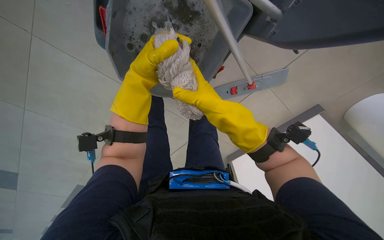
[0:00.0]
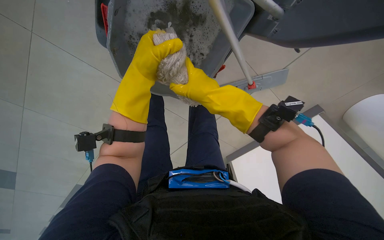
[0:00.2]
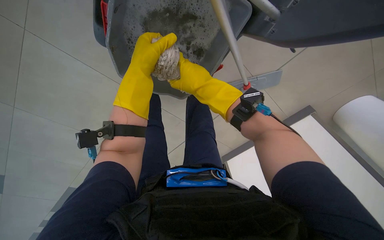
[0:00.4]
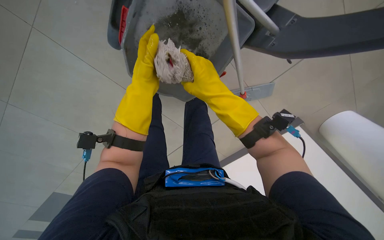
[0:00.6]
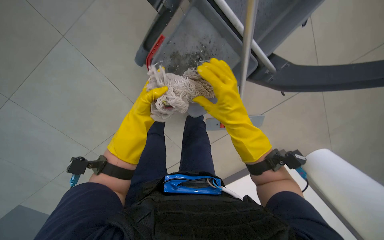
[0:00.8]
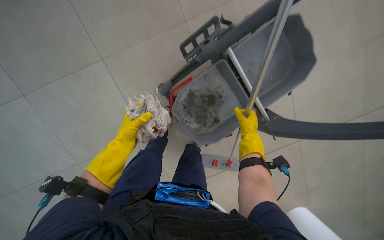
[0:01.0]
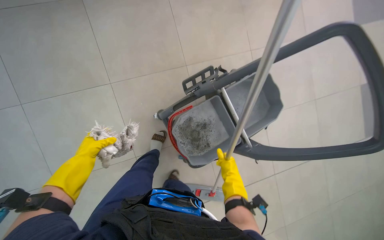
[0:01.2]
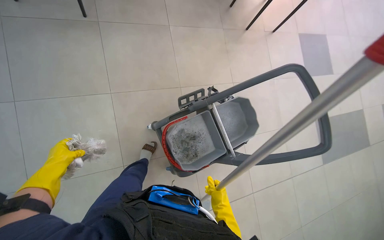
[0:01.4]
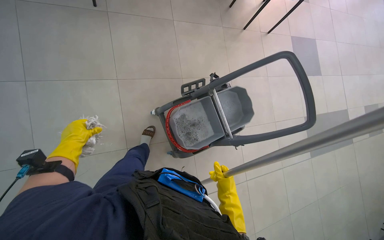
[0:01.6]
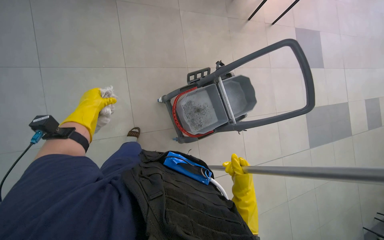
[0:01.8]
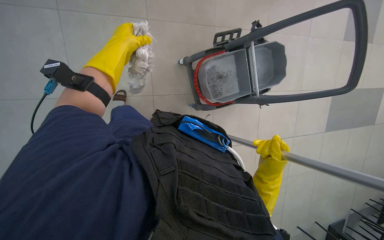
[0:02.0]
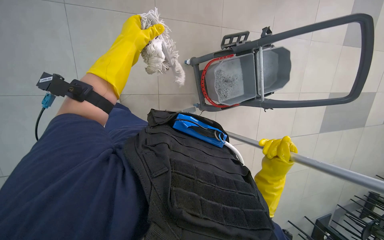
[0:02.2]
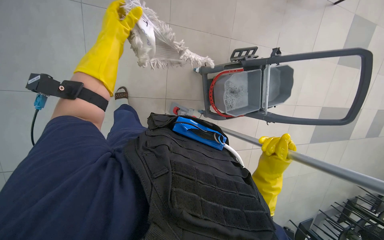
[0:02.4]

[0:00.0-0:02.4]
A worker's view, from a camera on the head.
Job: preparing cleaning supplies.
The whole recording: Cleaning mop head. The worker removes and wrings out the mop head in a cleaning bucket.
0:00.0 to 0:01.2: The wearer looks roughly 20 degrees further upward. The left hand goes approximately 35 cm to the left and down the picture, while the right hand moves down the picture and to the right, about 20 cm.
0:01.2 to 0:02.4: The wearer moves approximately 50 cm.

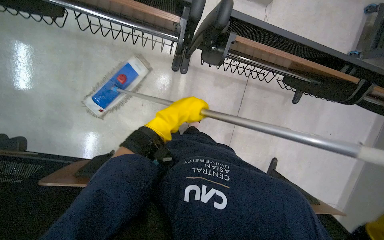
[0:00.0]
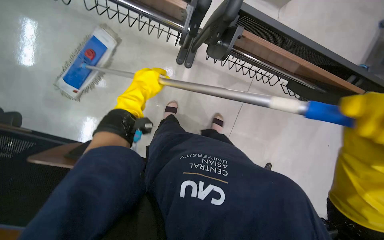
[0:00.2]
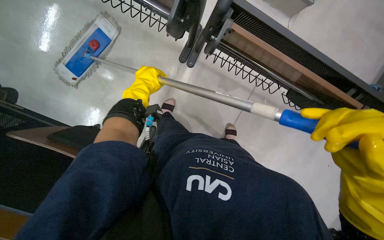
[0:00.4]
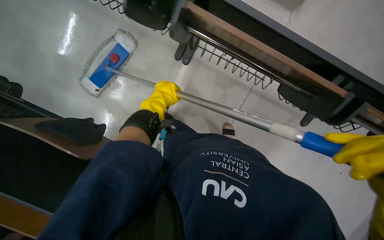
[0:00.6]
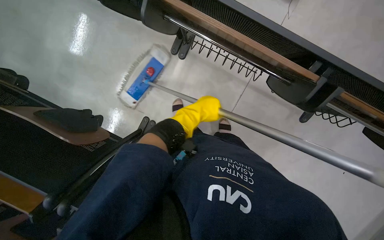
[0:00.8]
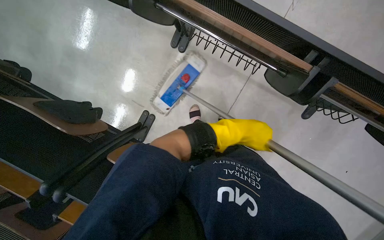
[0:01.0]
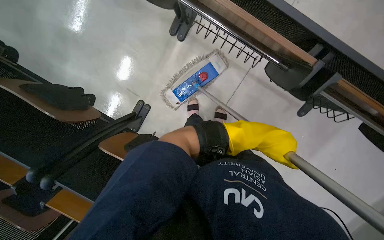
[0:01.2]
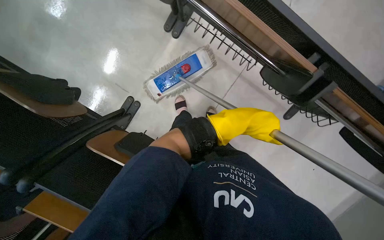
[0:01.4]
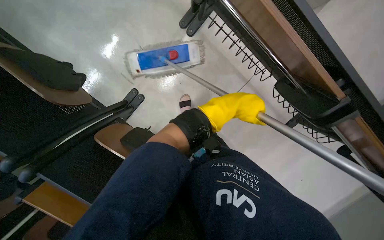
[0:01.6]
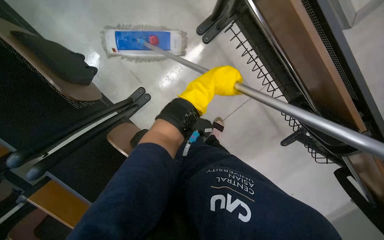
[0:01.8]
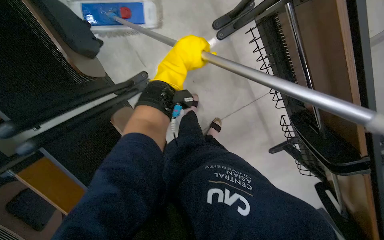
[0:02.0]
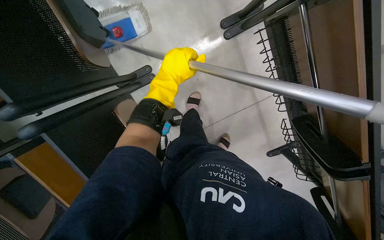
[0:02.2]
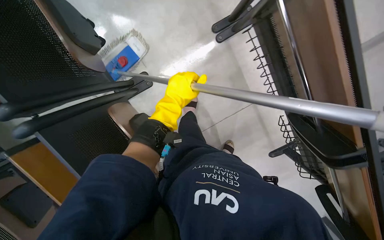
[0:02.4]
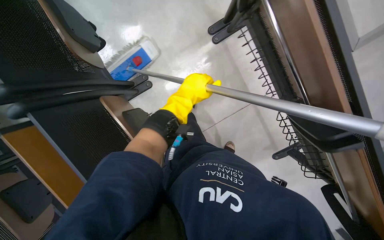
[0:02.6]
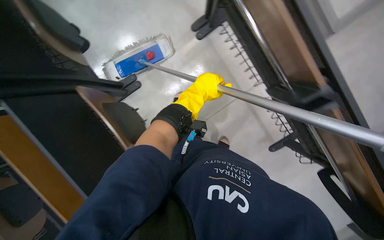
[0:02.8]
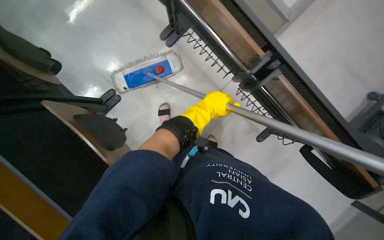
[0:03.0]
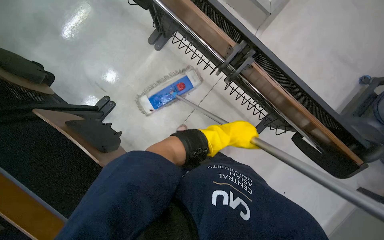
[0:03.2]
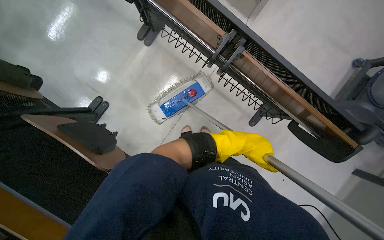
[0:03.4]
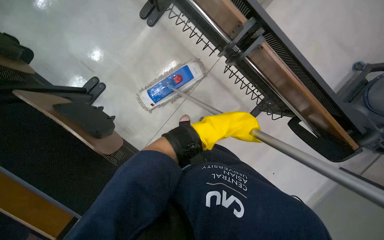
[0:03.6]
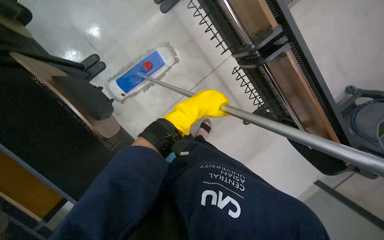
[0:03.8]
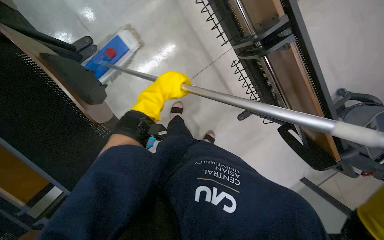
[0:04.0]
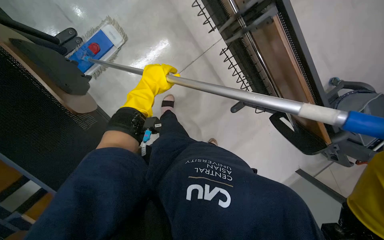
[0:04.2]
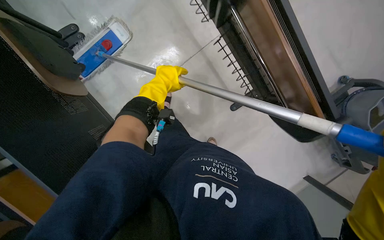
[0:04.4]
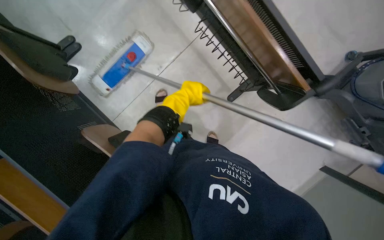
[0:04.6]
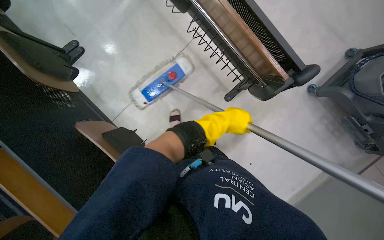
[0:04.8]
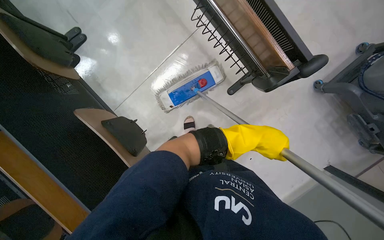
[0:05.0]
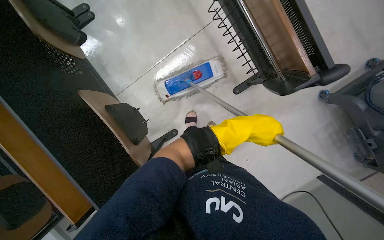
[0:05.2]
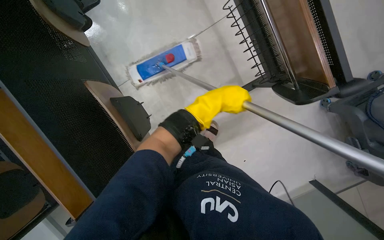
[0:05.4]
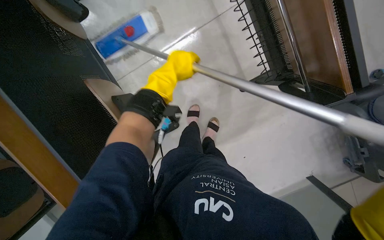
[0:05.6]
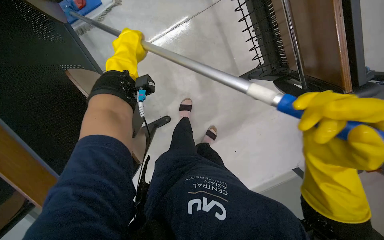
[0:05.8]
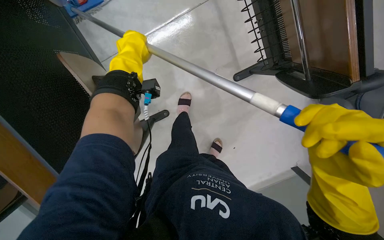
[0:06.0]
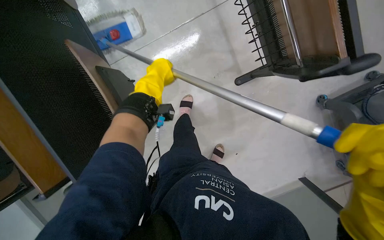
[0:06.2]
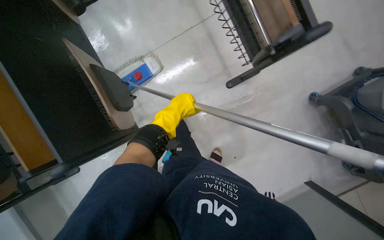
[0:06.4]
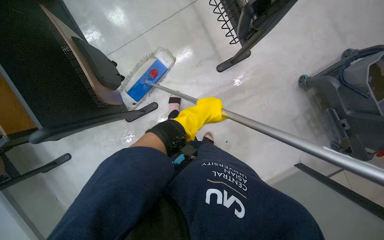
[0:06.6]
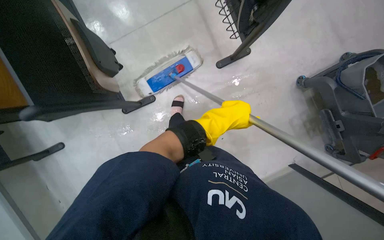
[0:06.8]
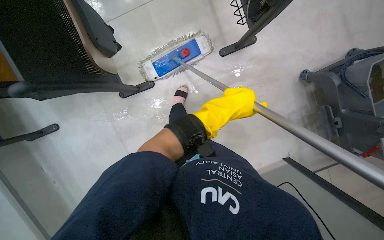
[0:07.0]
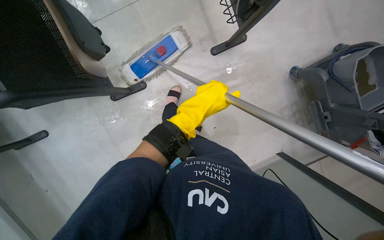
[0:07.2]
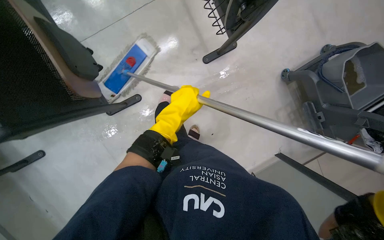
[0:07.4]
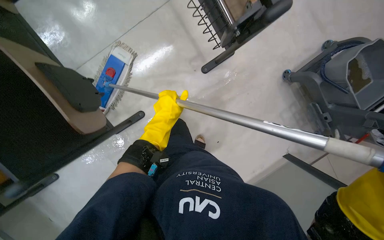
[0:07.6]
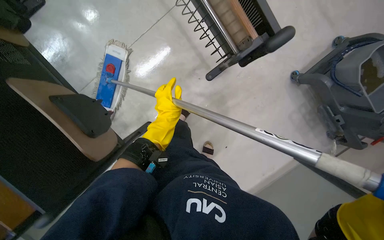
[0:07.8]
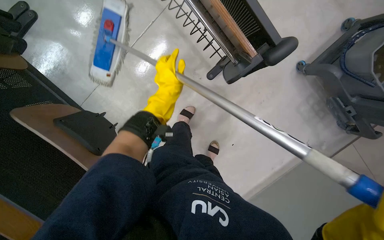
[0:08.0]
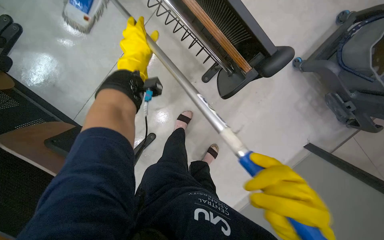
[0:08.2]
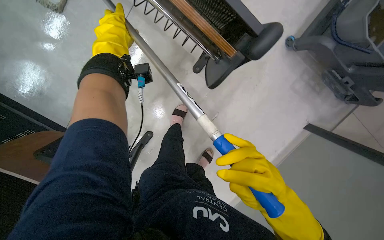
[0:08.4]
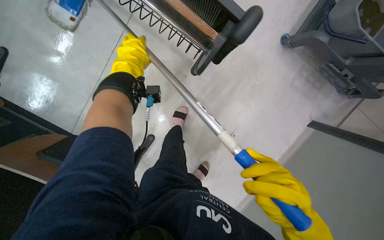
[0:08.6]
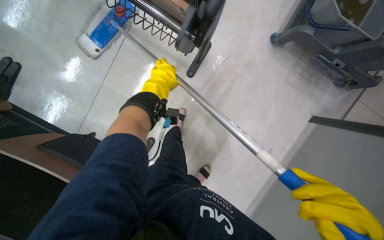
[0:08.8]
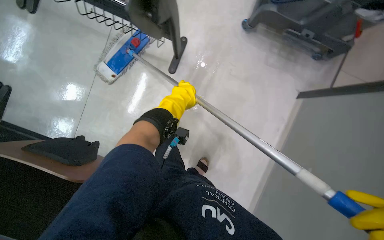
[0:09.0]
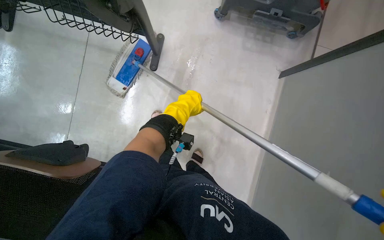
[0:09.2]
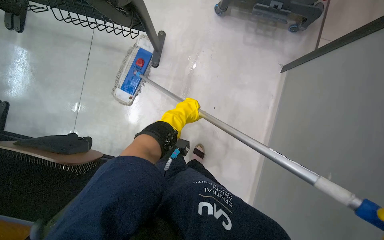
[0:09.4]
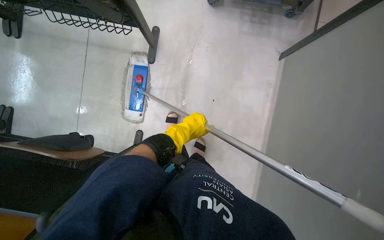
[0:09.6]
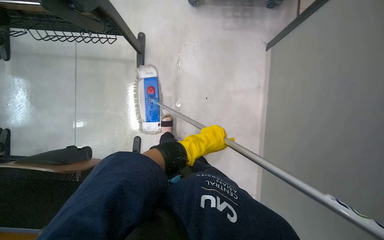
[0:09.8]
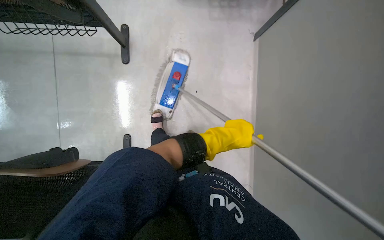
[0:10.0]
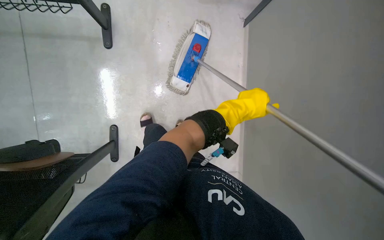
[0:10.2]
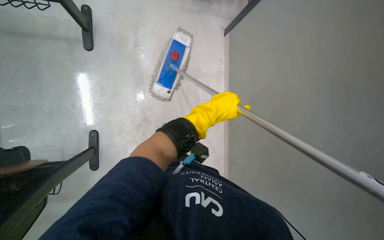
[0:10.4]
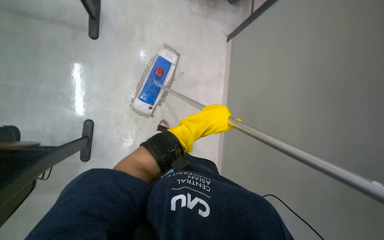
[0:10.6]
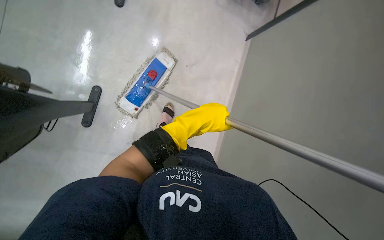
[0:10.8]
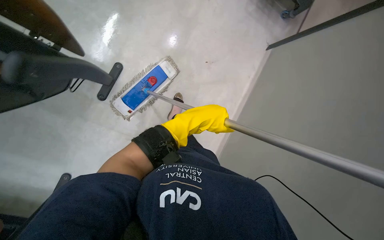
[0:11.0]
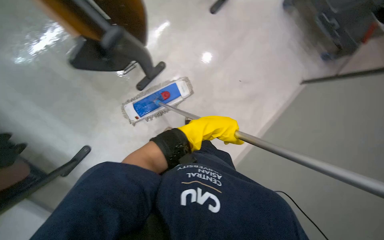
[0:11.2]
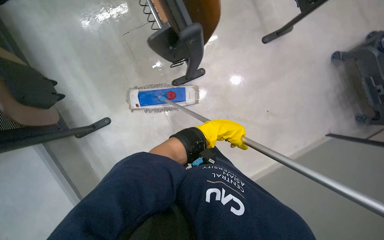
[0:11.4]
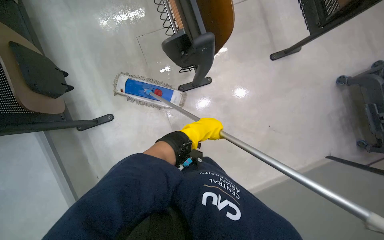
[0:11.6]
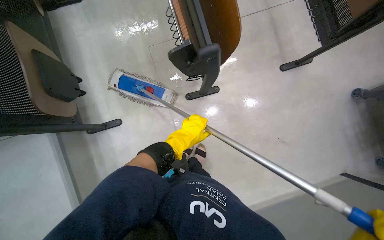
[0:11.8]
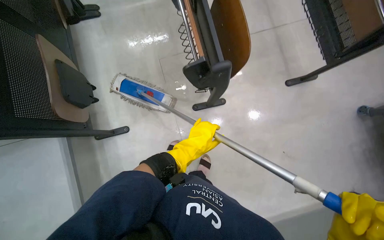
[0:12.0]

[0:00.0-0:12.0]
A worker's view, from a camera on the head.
Job: mopping floor.
The whole recording: Mopping the floor. The worker mops the floor with a long-handled mop.
0:04.4 to 0:06.0: The left hand travels to the right and back again, about 25 cm each way.
0:06.0 to 0:07.6: The left hand is displaced down the picture by some 35 cm, and goes to the right and returns, approximately 40 cm each way.
0:07.6 to 0:09.0: The scene turns about 25 degrees counterclockwise in the picture. The left hand goes up the picture and returns, about 35 cm each way.
0:09.0 to 0:10.4: The head rotates approximately 20 degrees to the right. The left hand shifts roughly 25 cm to the right.
0:10.4 to 0:12.0: The camera pitches upward, by some 25 degrees. Everything in view rotates about 35 degrees clockwise. The left hand travels to the left by approximately 10 cm.

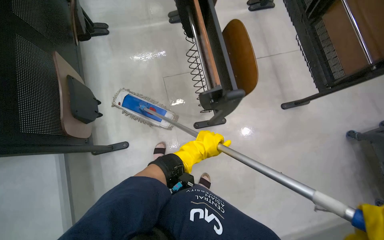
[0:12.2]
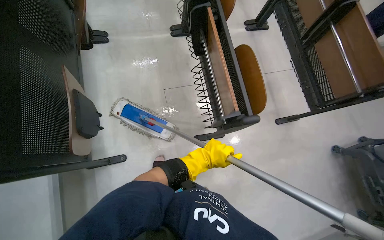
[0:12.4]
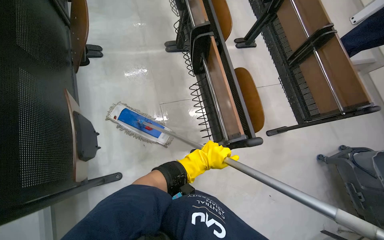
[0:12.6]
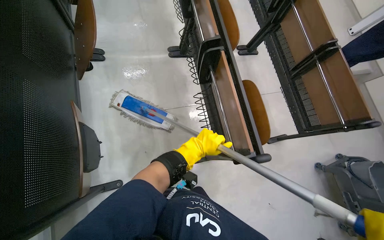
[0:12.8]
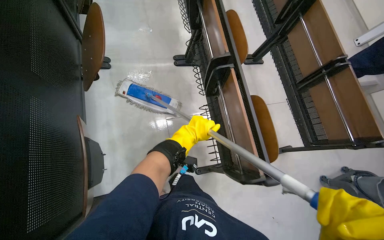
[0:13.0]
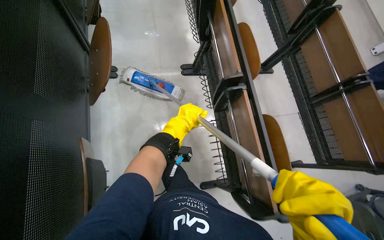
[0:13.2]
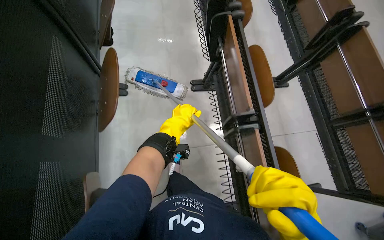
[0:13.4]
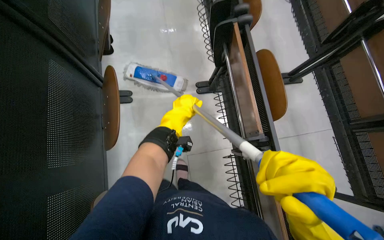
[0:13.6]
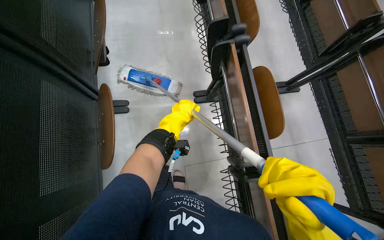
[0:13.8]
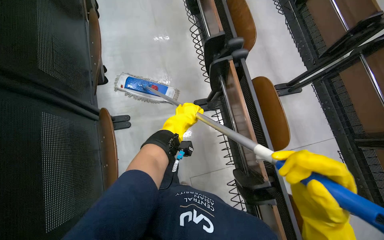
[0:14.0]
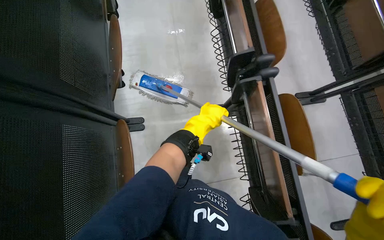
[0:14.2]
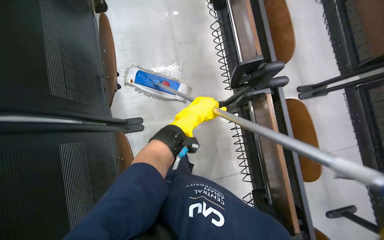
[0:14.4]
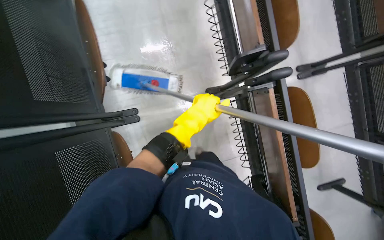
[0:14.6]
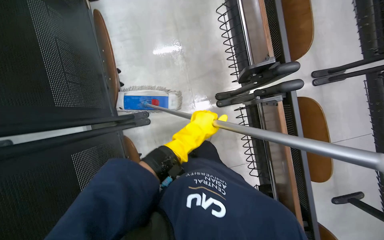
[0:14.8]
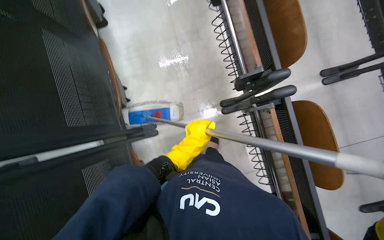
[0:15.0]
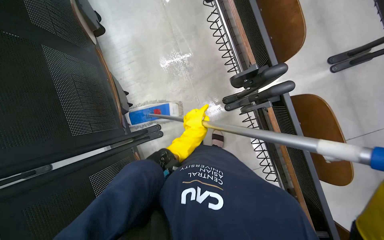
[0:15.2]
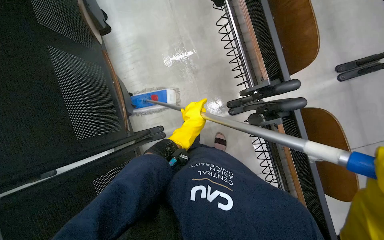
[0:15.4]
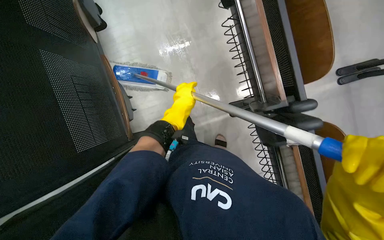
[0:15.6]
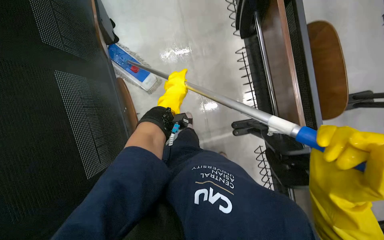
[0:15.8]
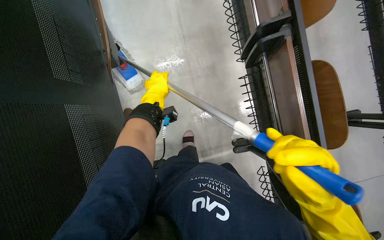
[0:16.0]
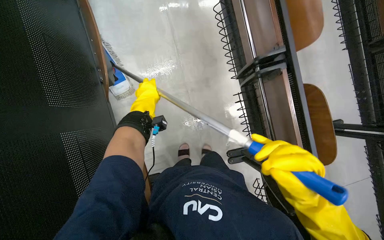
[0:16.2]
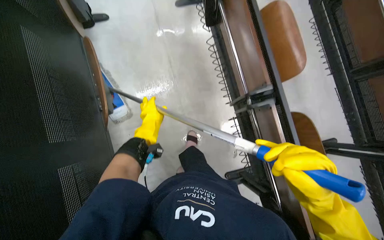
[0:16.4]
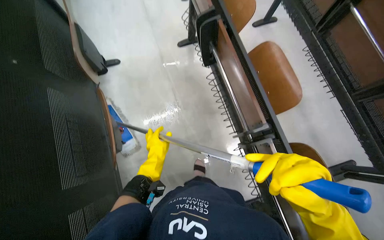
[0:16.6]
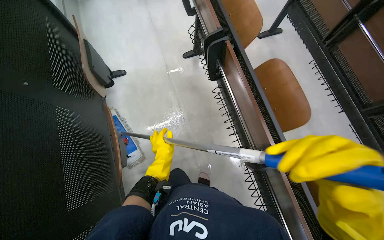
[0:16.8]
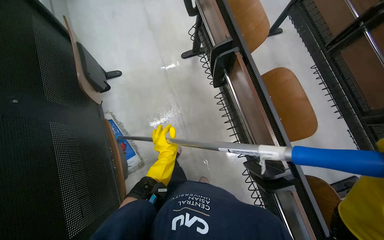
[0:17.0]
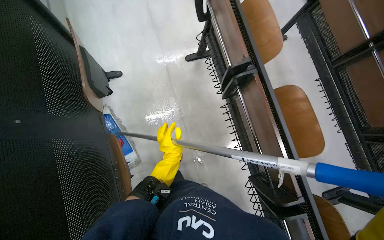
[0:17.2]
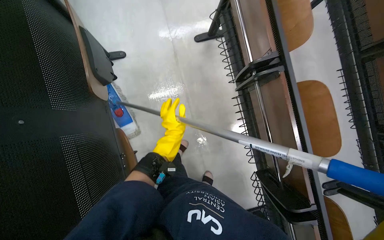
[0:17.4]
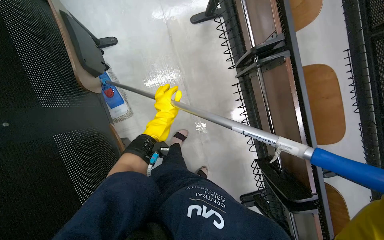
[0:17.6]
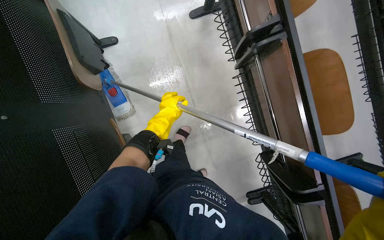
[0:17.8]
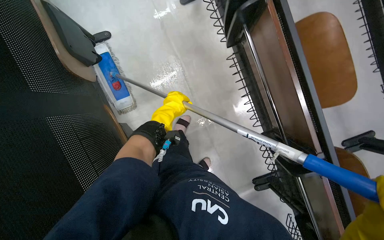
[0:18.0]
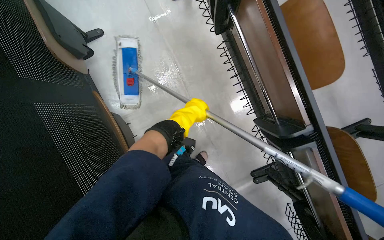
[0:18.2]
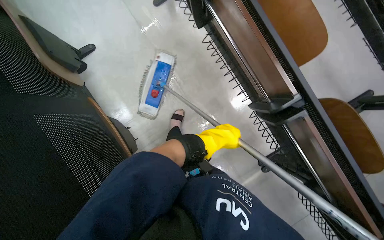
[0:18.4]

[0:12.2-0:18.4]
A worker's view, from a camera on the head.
Job: mopping floor.
The whole recording: Mopping the floor. The worker mops the floor with a long-handled mop.
0:12.2 to 0:13.8: The camera travels roughly 80 cm.
0:13.8 to 0:15.4: The wearer moves about 50 cm. The view tips downward by some 15 degrees.
0:15.4 to 0:16.8: The camera is carried about 60 cm. The view tips upward by approximately 15 degrees.
0:16.8 to 0:18.4: The wearer looks roughly 15 degrees further downward. The left hand heads to the right, covering roughly 15 cm.
